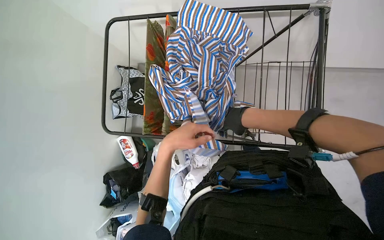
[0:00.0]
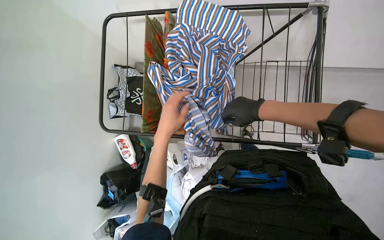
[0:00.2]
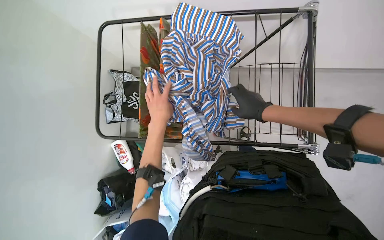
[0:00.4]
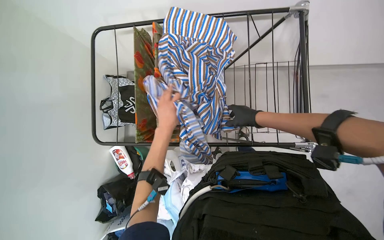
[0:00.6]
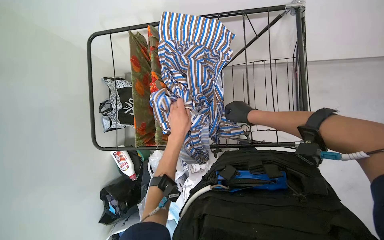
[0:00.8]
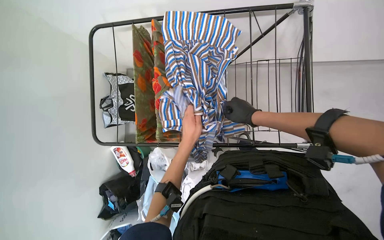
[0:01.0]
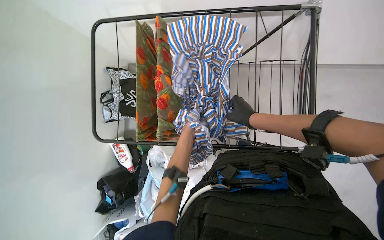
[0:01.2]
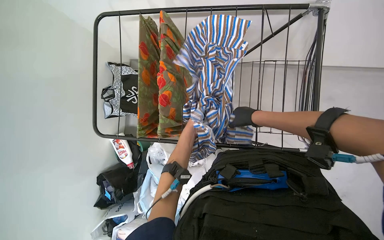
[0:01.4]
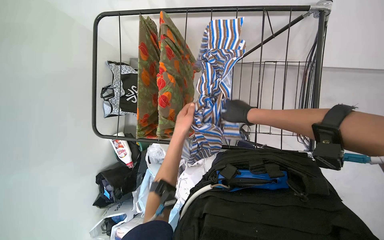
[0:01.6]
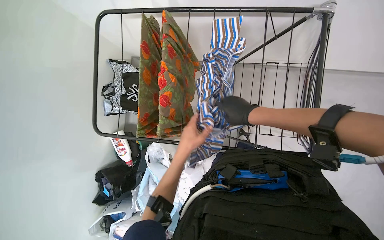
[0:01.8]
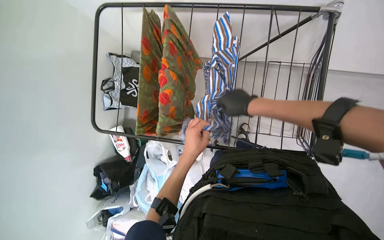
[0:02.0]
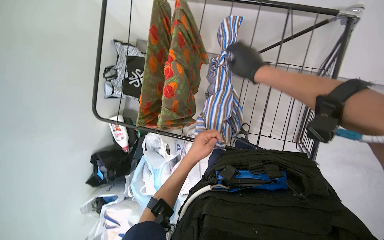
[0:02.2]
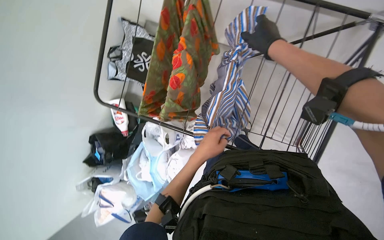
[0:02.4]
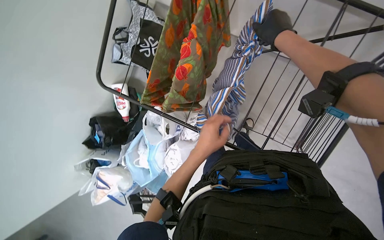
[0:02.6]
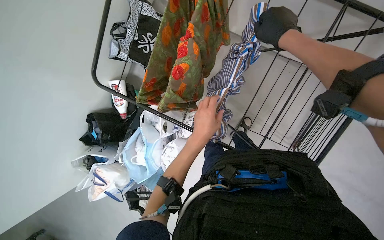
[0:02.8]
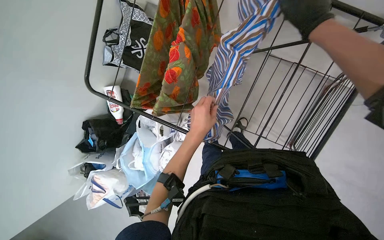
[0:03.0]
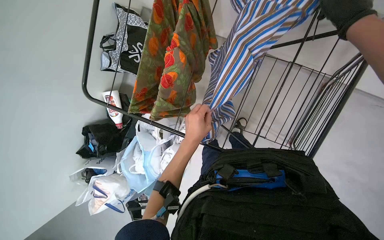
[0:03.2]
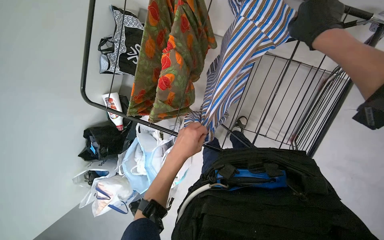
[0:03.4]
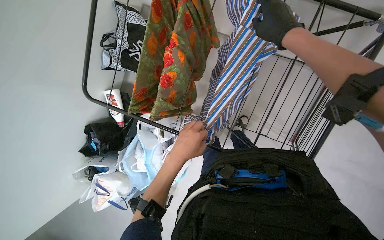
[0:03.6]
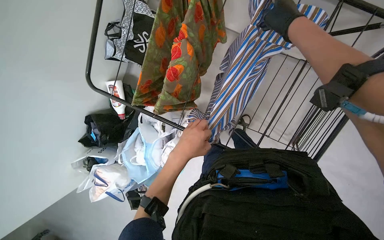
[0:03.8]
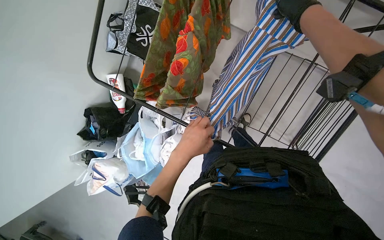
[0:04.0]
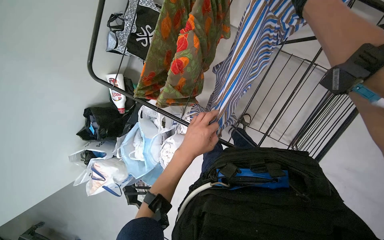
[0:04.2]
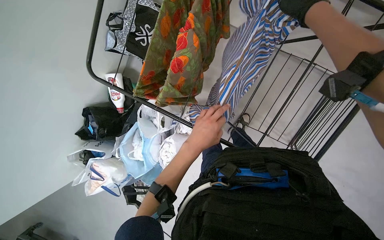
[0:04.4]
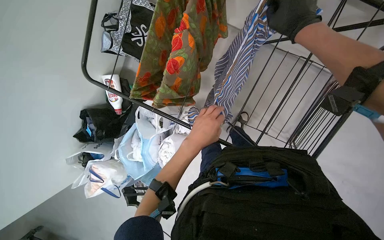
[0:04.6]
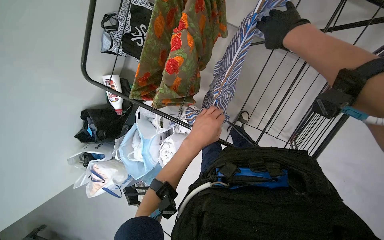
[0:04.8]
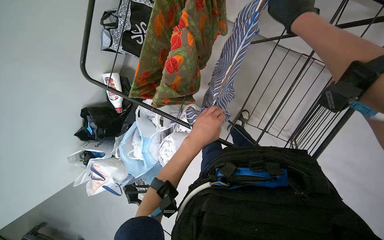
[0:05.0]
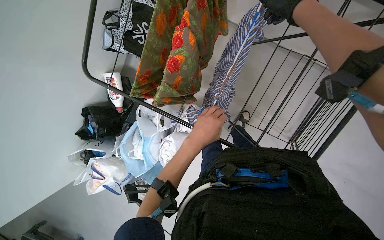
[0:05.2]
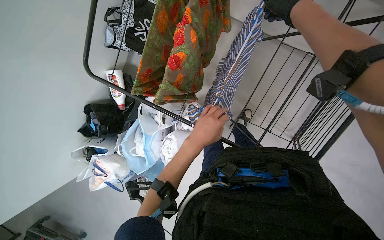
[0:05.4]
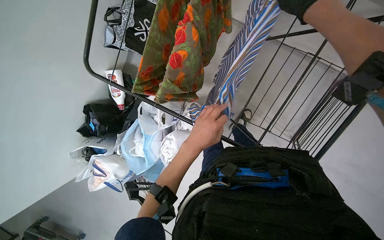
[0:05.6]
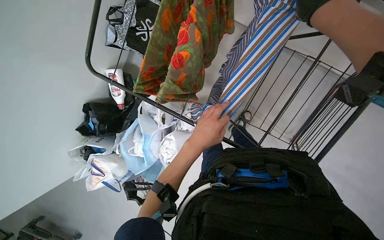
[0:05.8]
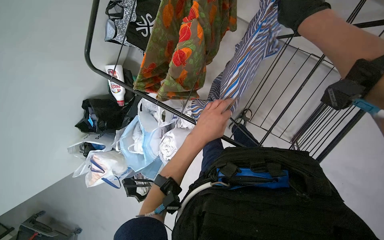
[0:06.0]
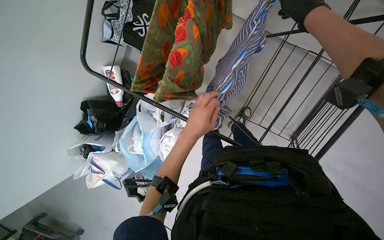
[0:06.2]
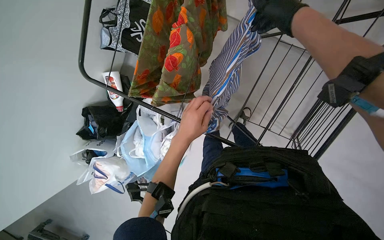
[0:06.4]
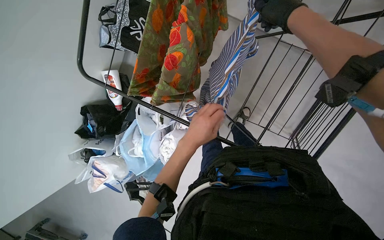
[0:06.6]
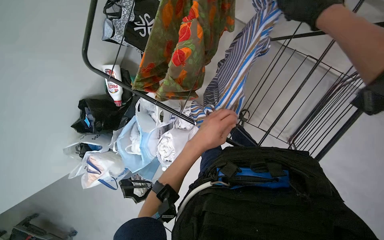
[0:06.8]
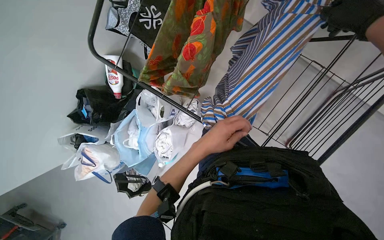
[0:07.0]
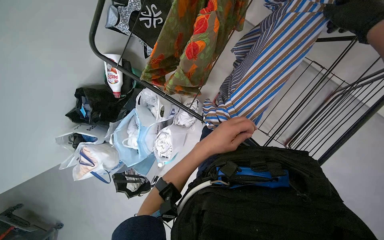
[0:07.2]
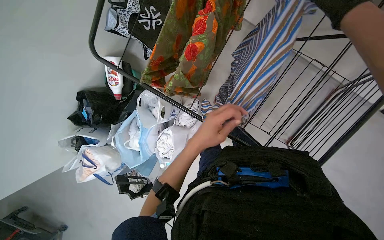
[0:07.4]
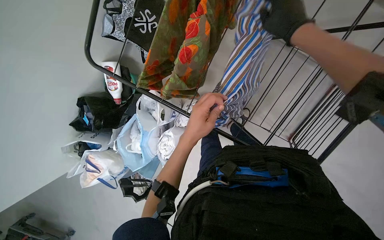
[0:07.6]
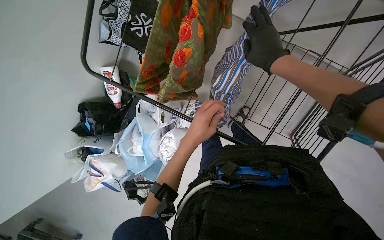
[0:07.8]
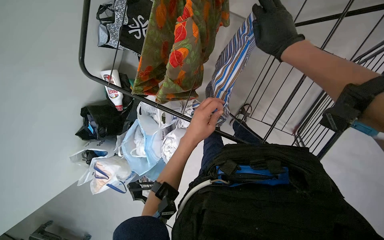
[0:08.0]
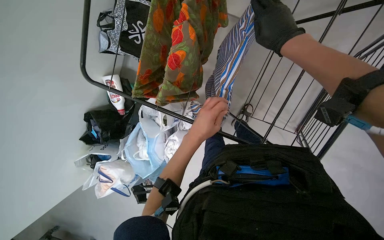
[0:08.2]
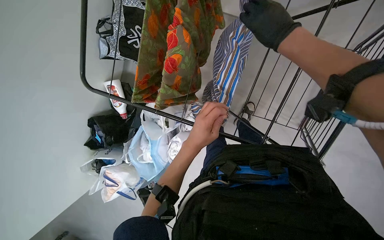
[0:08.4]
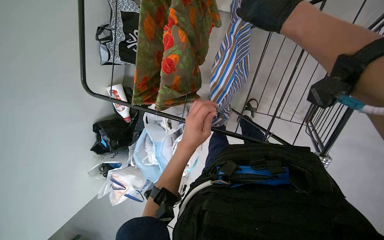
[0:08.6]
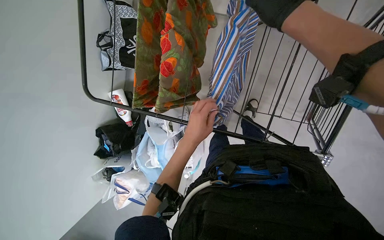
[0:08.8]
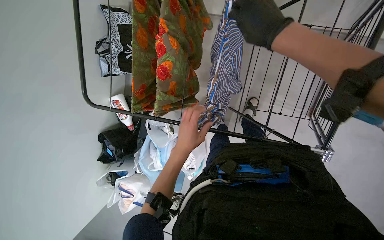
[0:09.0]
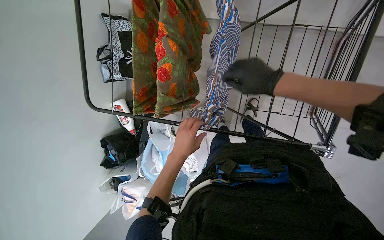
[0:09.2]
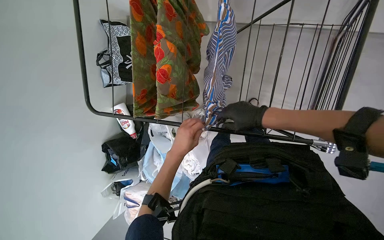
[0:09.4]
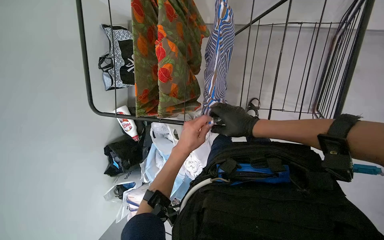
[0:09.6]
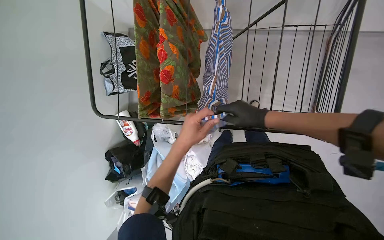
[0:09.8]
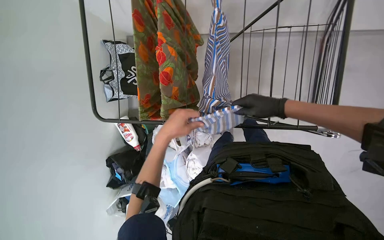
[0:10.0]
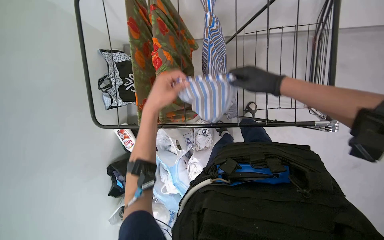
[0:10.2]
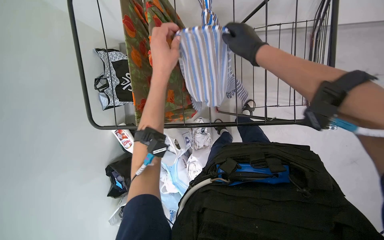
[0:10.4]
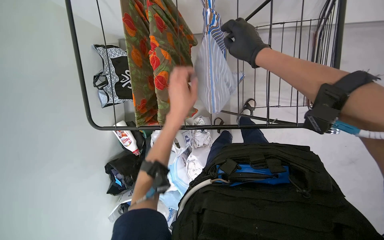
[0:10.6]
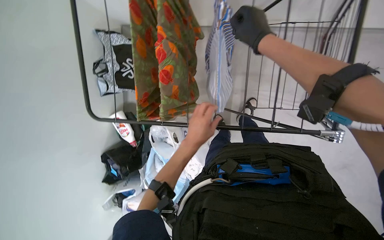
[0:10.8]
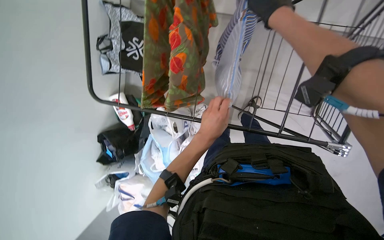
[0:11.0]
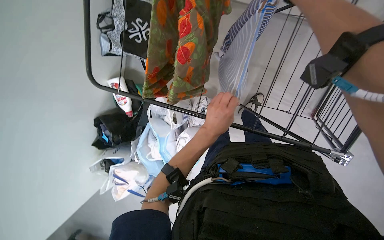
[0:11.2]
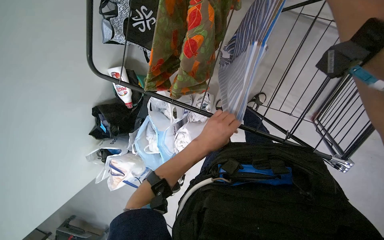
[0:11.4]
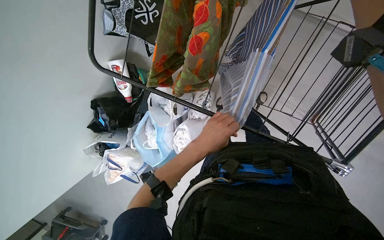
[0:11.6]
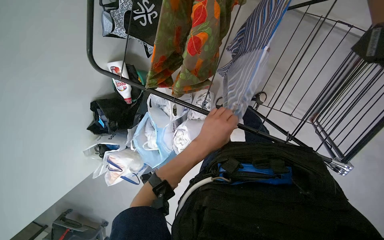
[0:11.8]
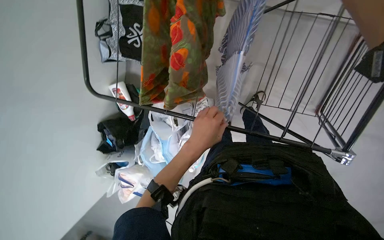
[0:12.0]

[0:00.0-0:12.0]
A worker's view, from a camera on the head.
Job: managing laundry.
The whole recording: Hanging laundry on drying rack. The worker hangs a striped shirt onto a drying rack.
0:00.0 to 0:01.6: The left hand goes approximately 10 cm farther from the camera.
0:01.6 to 0:03.0: The camera pitches downward, by roughly 10 degrees. The right hand is displaced up the picture and nearer to the camera by roughly 25 cm.
0:09.0 to 0:10.4: The right hand moves roughly 25 cm down the picture and comes back. Meanwhile the left hand travels up the picture and nearer to the camera by approximately 25 cm.
0:10.4 to 0:12.0: The view tips downward by roughly 10 degrees. The left hand heads down the picture, covering some 20 cm.

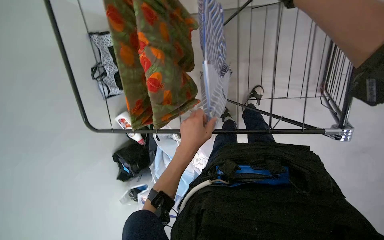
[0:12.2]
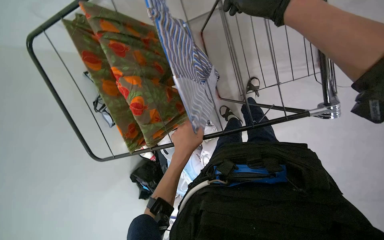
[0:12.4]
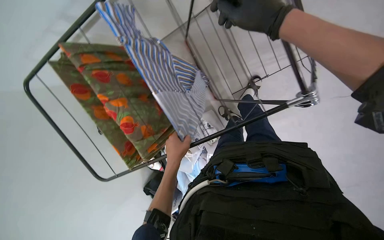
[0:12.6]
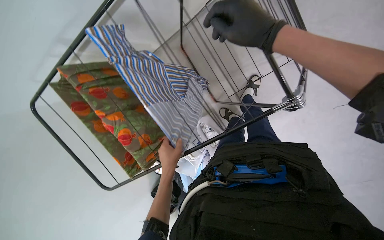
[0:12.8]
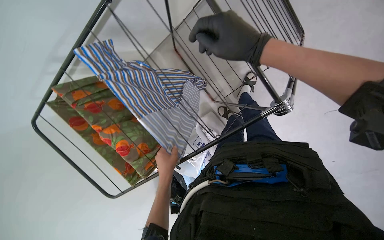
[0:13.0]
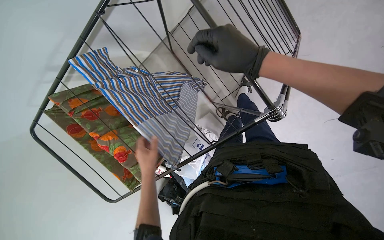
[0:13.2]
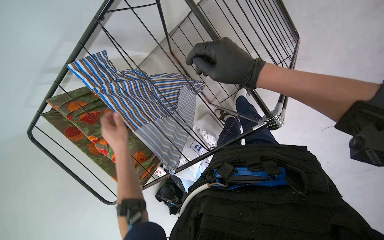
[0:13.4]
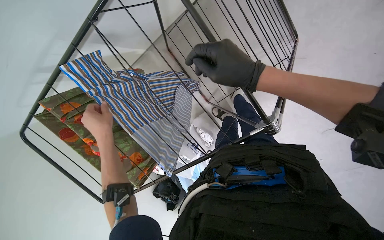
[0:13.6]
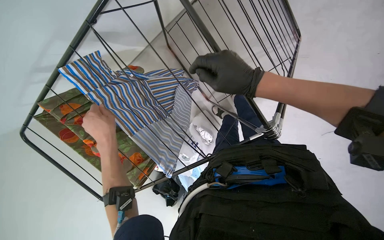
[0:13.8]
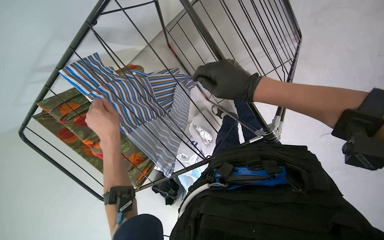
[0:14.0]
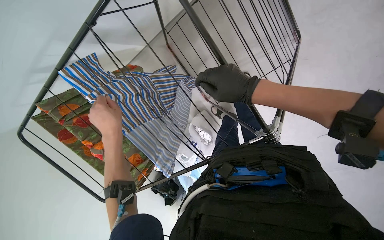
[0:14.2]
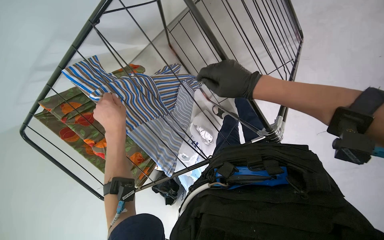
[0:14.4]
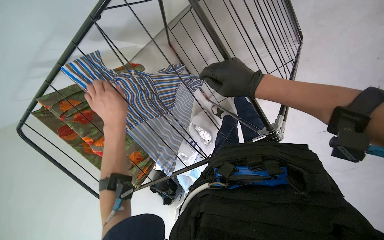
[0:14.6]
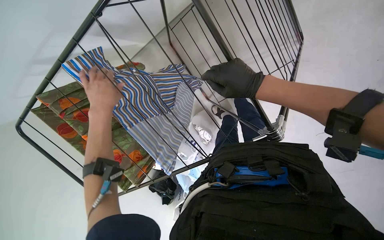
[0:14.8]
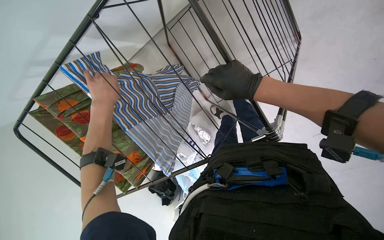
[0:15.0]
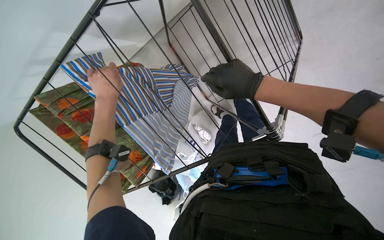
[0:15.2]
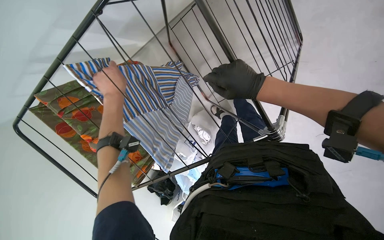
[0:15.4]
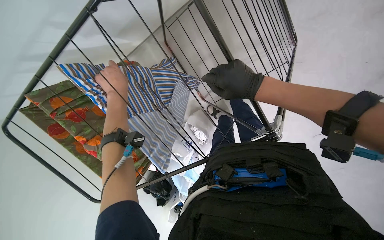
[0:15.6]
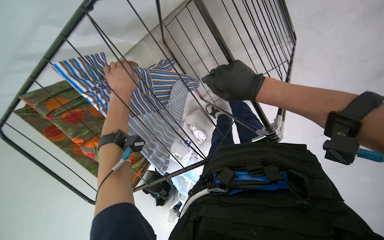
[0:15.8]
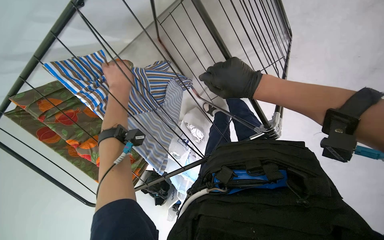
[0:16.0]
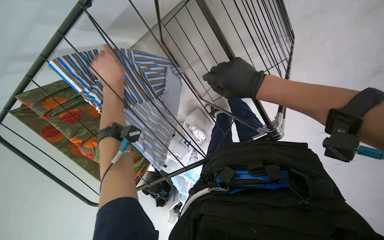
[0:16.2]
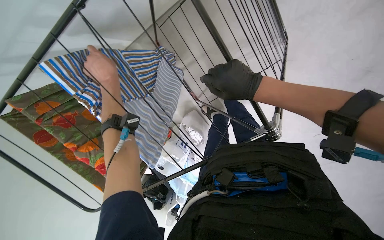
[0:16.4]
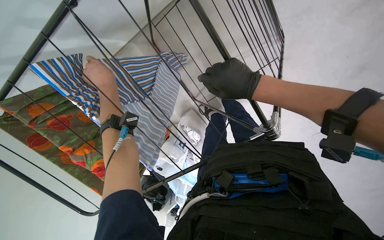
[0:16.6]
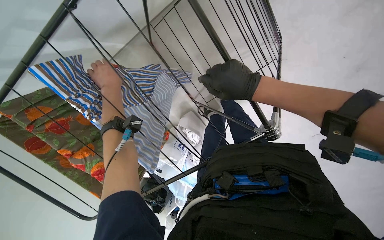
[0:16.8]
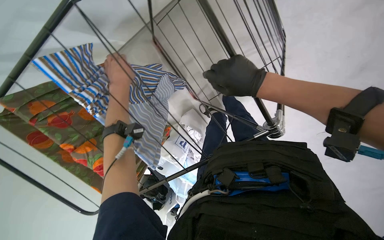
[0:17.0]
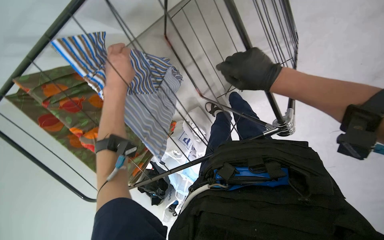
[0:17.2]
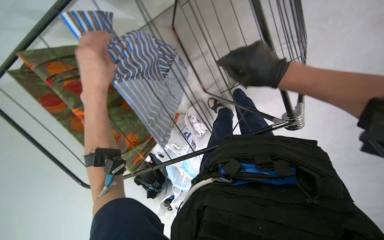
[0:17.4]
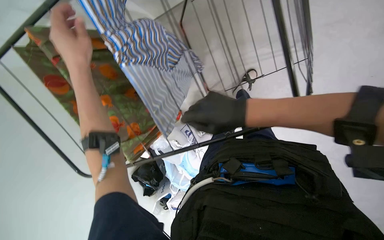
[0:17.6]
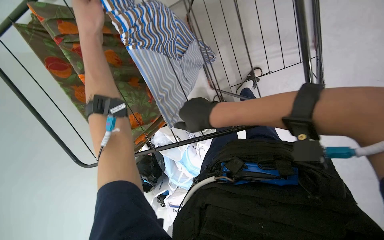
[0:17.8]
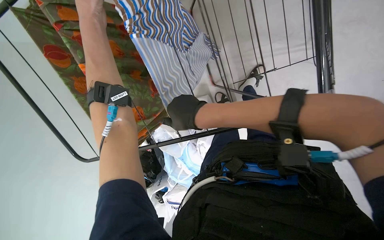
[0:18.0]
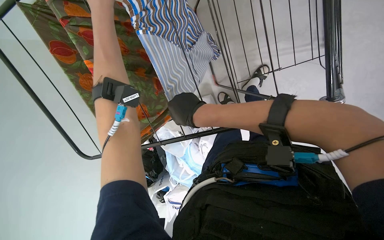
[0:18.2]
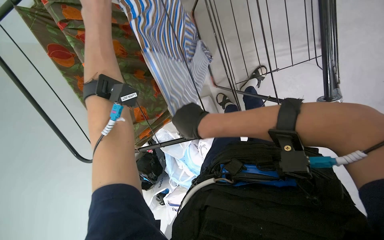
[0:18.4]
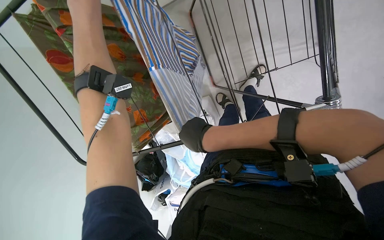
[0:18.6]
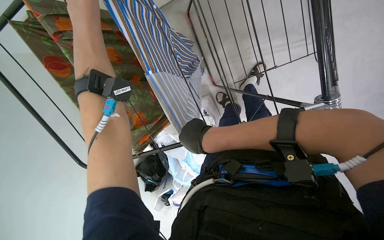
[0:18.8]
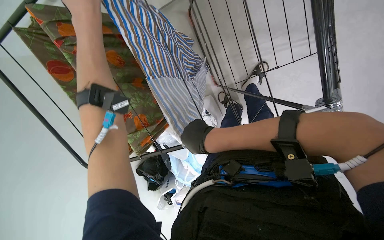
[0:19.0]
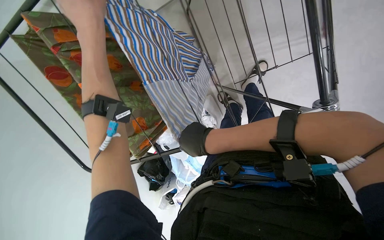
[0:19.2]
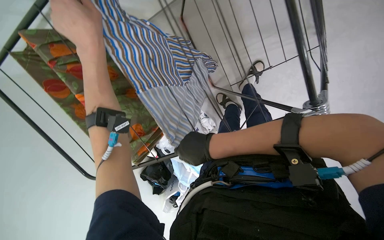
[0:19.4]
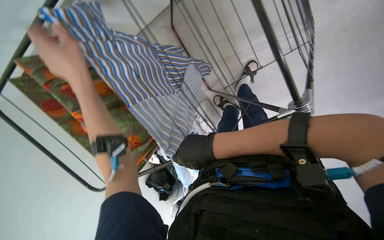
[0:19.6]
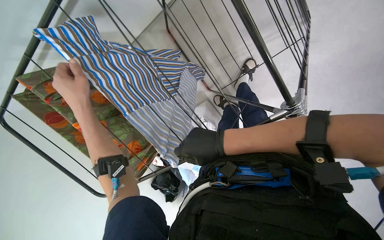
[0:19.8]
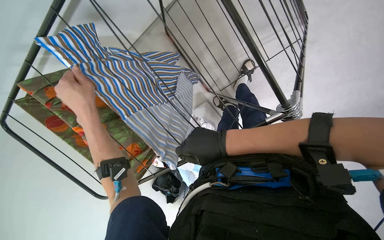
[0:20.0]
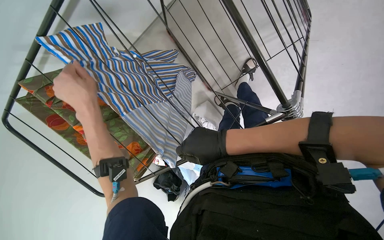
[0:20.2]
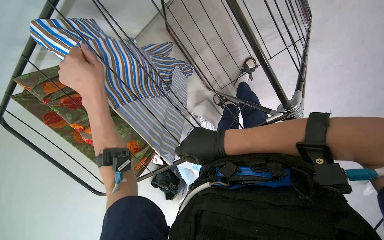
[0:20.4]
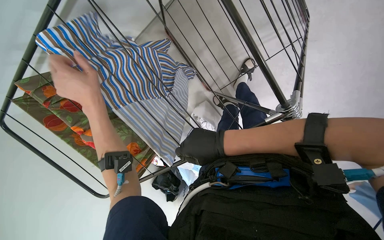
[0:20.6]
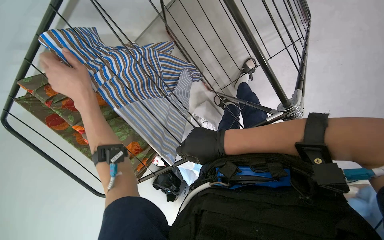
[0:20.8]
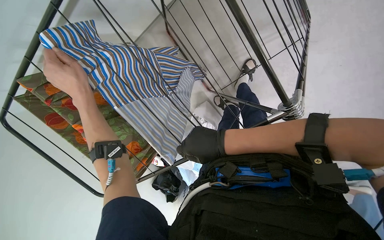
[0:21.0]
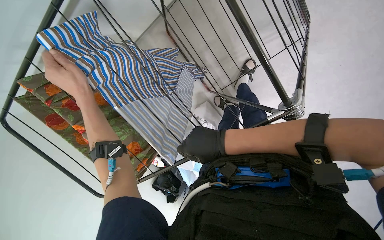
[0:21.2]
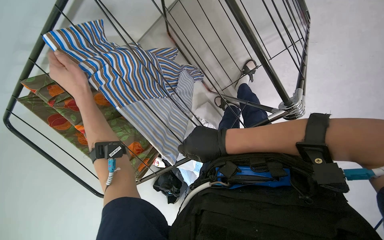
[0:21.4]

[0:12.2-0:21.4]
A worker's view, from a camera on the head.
Job: managing laundry.
The whole recording: Hanging laundry on drying rack. The worker hangs a striped shirt onto a drying rack.
0:12.2 to 0:13.8: Everything in view rotates some 30 degrees counterclockwise.
0:13.8 to 0:15.2: The left hand travels up the picture by roughly 10 cm.
0:15.2 to 0:16.8: The left hand shifts some 15 cm farther from the camera.
0:16.8 to 0:18.4: The left hand travels nearer to the camera by some 10 cm, while the right hand travels to the left and down the picture by roughly 35 cm.
